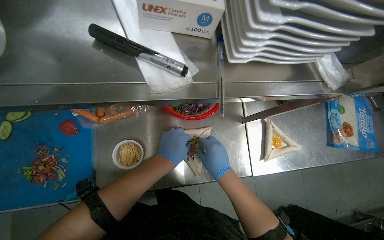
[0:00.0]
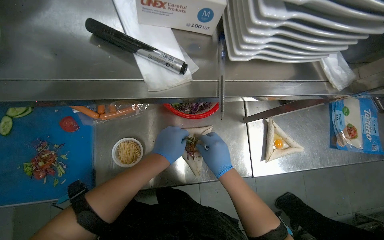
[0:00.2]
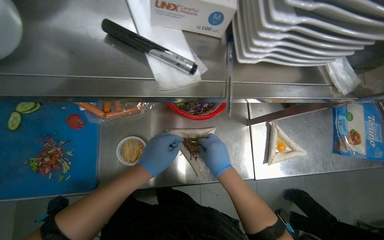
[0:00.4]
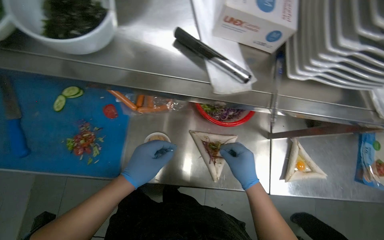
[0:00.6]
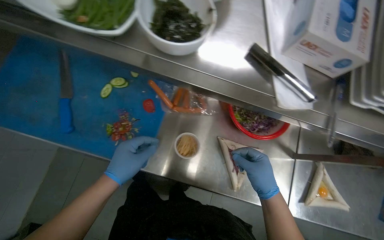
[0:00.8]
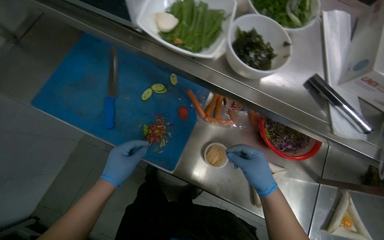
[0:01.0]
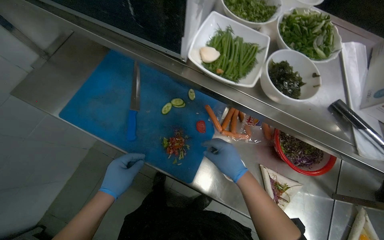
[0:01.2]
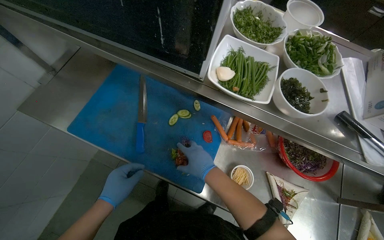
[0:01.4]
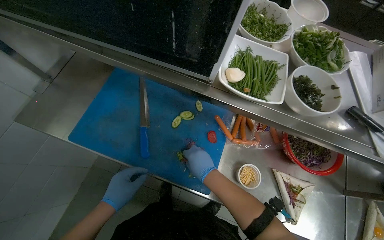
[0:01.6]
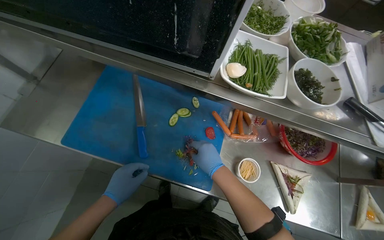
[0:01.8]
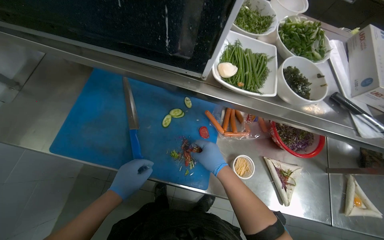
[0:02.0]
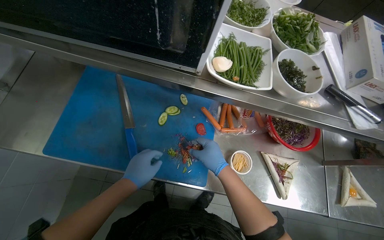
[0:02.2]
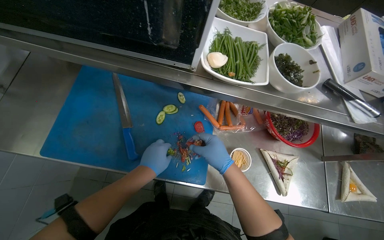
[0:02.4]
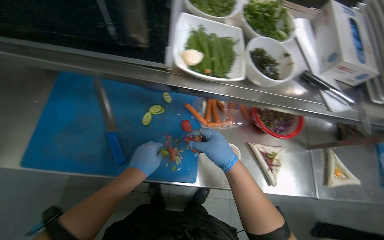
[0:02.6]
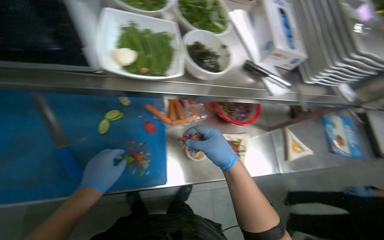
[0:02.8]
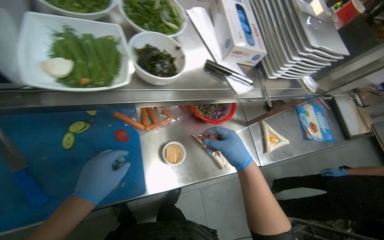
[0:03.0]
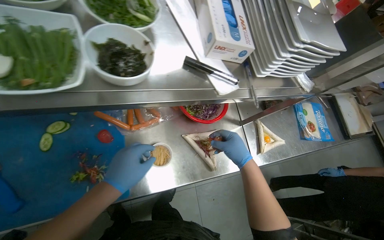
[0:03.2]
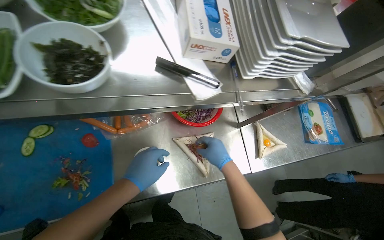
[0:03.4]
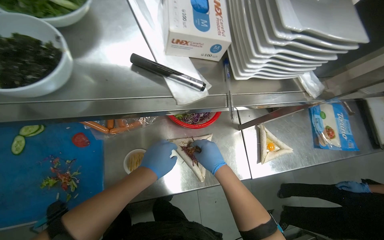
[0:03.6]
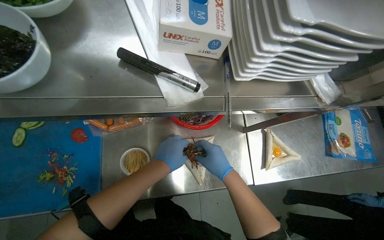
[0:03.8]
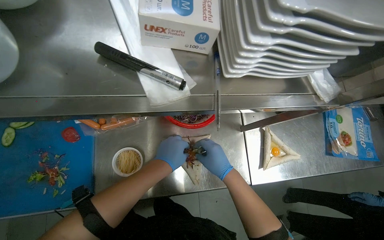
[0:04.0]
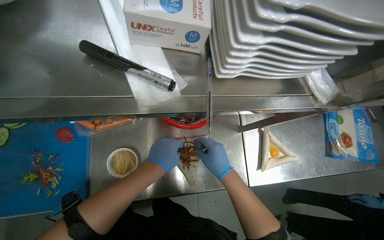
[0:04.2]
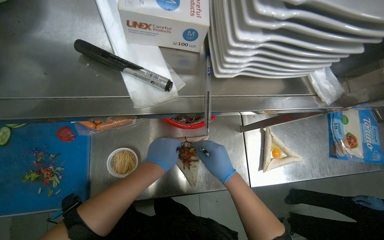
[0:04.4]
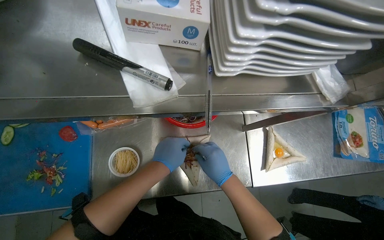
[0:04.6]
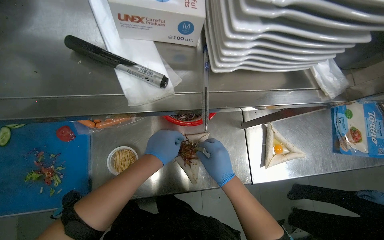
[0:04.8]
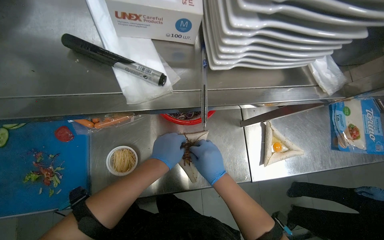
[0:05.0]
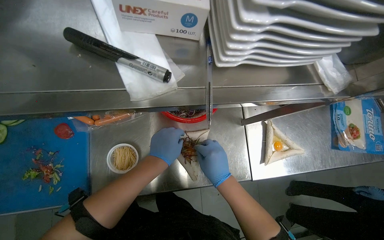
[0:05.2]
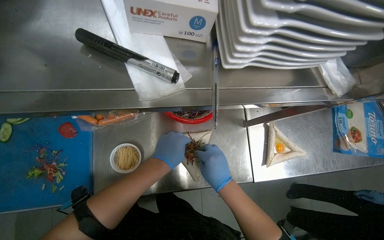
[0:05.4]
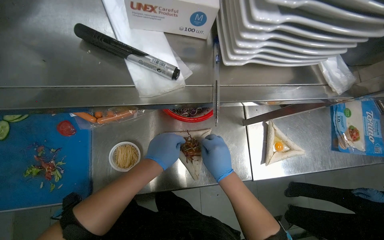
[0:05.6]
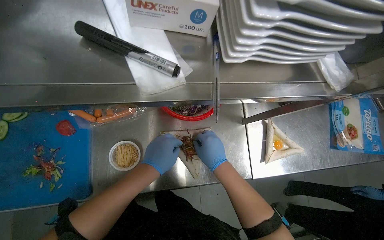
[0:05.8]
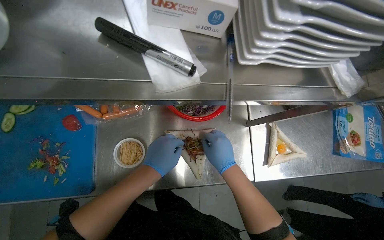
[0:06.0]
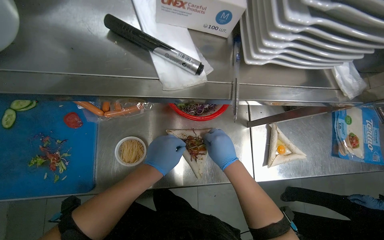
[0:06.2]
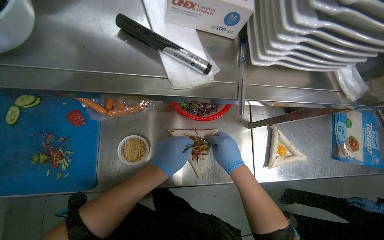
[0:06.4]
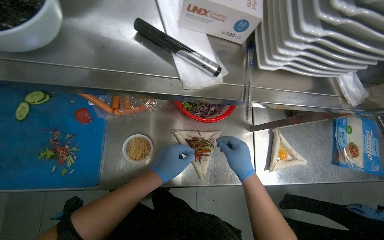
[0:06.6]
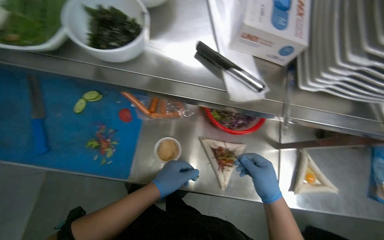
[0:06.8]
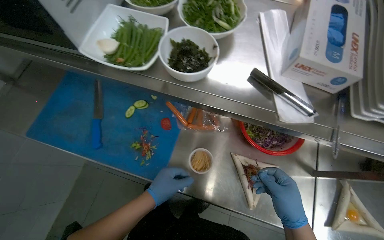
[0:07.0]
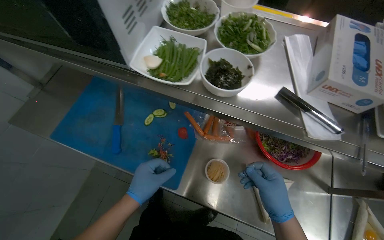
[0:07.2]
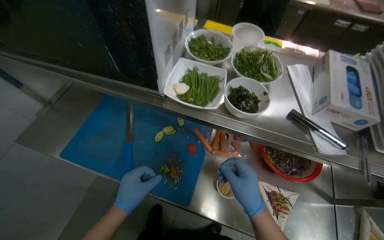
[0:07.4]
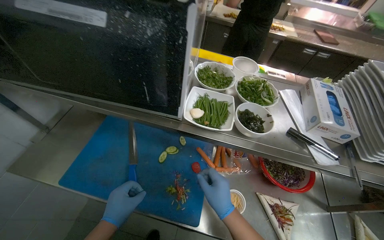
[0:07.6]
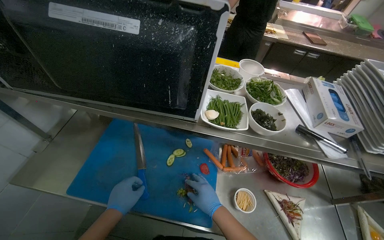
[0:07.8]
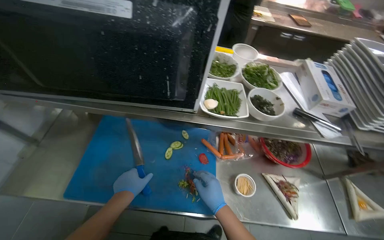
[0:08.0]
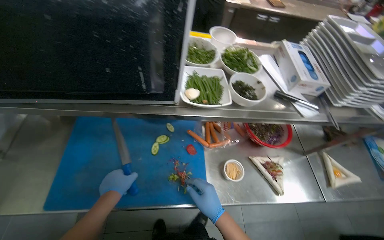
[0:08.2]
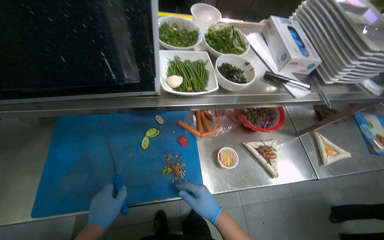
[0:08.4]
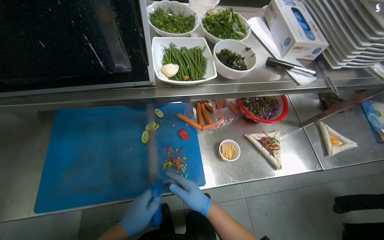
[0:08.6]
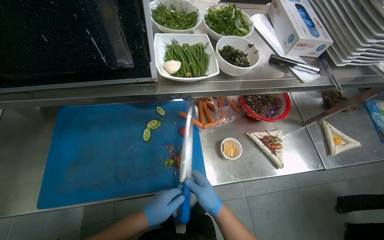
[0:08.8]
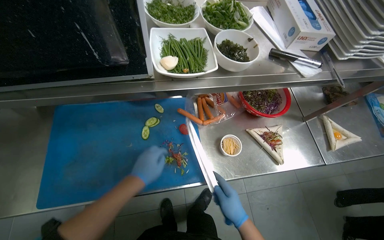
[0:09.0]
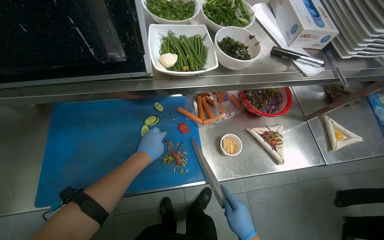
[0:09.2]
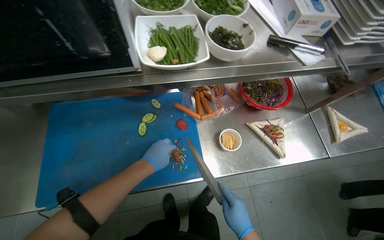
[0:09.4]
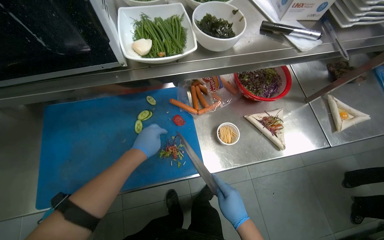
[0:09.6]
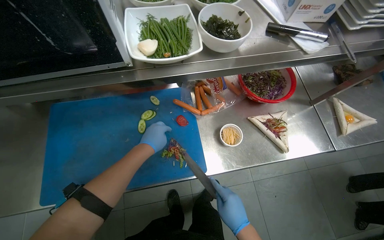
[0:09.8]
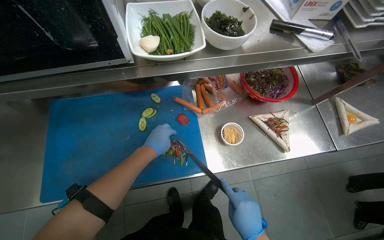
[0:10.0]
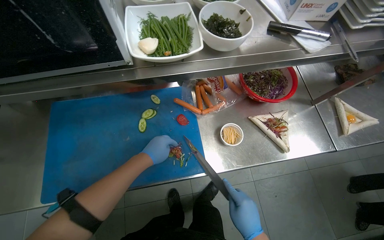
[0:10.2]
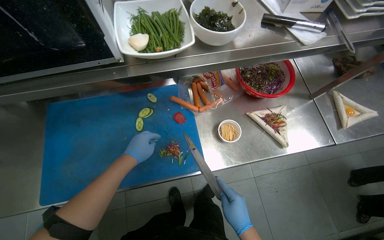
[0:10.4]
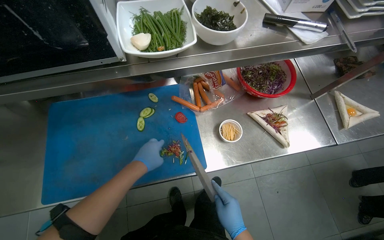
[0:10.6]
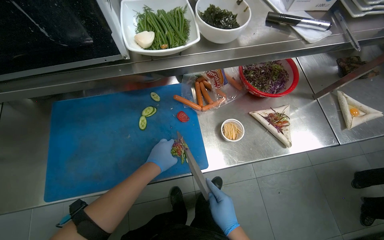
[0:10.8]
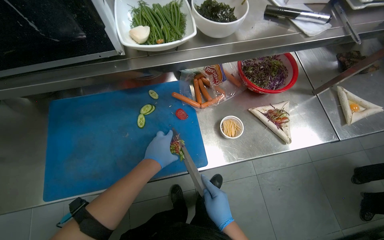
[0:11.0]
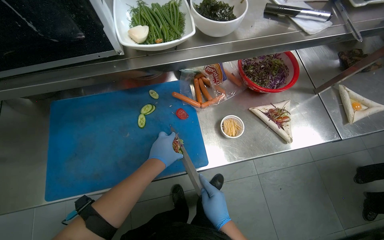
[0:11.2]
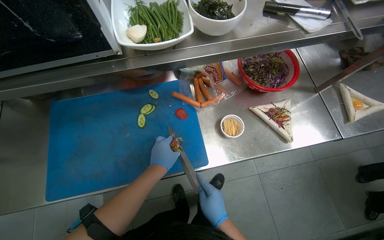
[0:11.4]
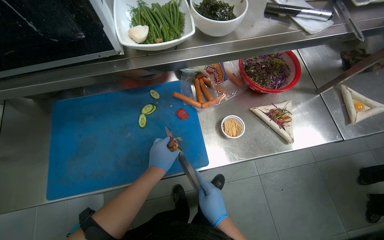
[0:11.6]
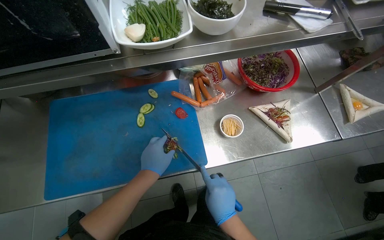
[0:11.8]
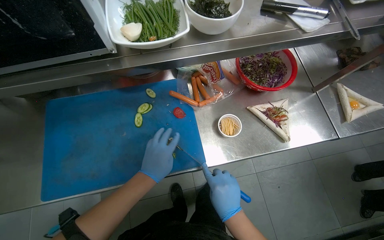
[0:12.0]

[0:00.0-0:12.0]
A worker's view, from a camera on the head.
Job: preparing food.
The whole recording: Preparing and filling tortillas. The worker slices and mixes vegetables on a cutting board, then fills tortillas with the prepared ingredients.
0:00.0 to 0:01.6: The head travels to the left, some 40 cm. The wearer looks some 15 degrees further upward.
0:01.6 to 0:03.0: The head turns to the right by roughly 35 degrees.
0:03.0 to 0:04.4: The left hand travels to the right and farther from the camera by some 35 cm. The right hand goes roughly 20 cm farther from the camera.
0:04.4 to 0:06.0: The hands work in one place, with small movements.
0:06.0 to 0:07.6: The camera pitches upward, by some 25 degrees. The left hand goes some 50 cm to the left.
0:07.6 to 0:09.0: The head rotates about 20 degrees to the right. The view tilts about 15 degrees downward.
0:10.4 to 0:12.0: The hands make small movements and keep their place.

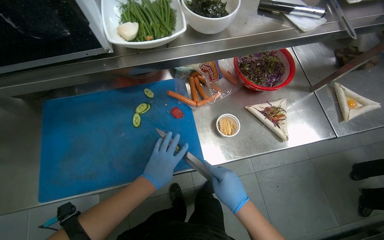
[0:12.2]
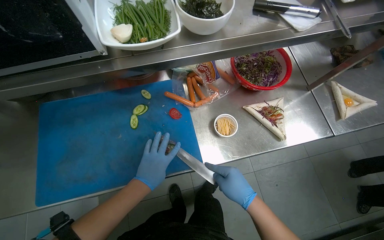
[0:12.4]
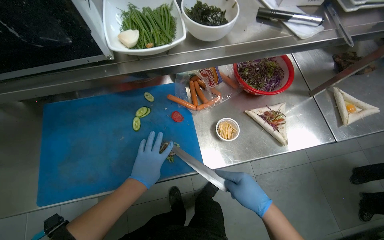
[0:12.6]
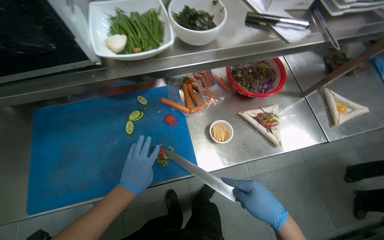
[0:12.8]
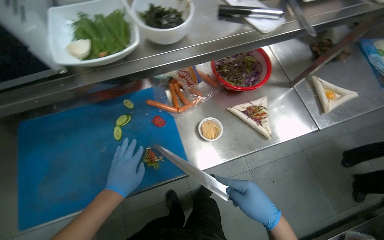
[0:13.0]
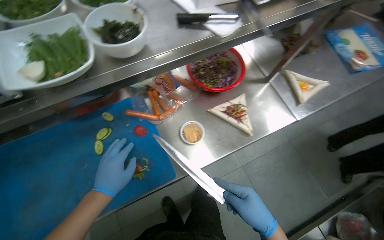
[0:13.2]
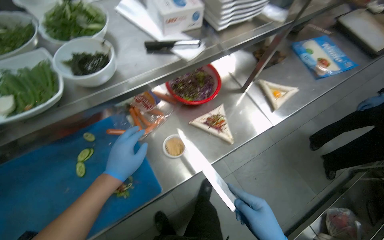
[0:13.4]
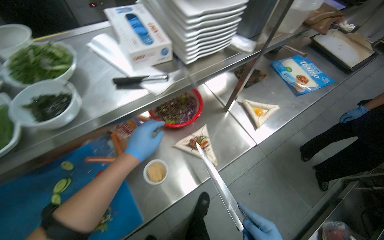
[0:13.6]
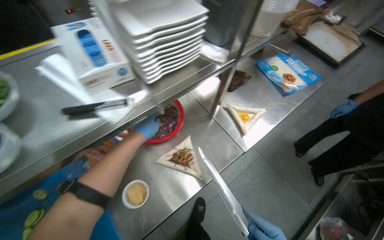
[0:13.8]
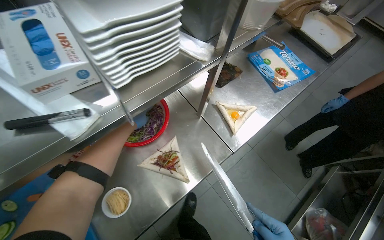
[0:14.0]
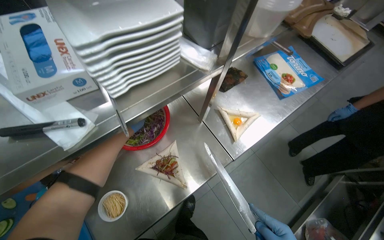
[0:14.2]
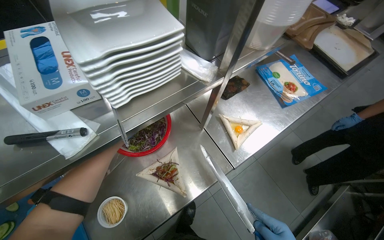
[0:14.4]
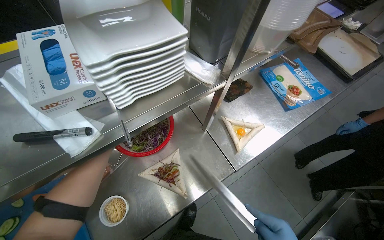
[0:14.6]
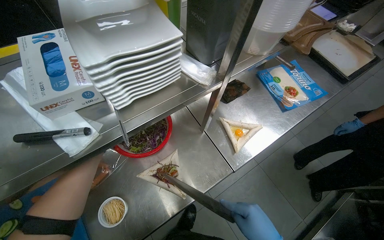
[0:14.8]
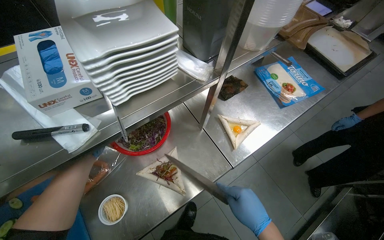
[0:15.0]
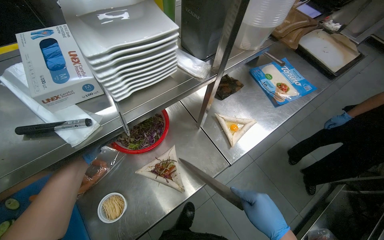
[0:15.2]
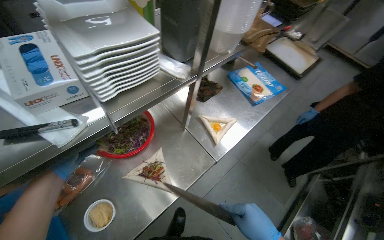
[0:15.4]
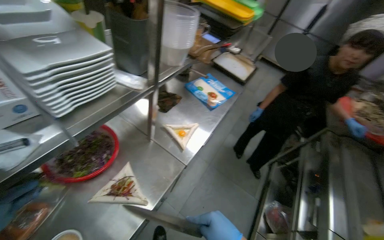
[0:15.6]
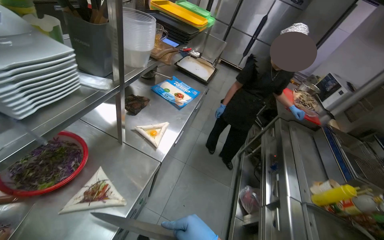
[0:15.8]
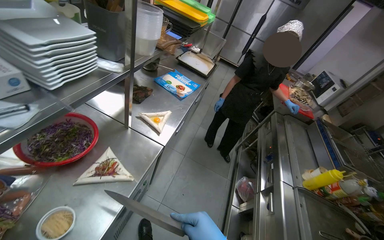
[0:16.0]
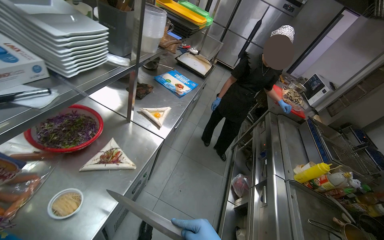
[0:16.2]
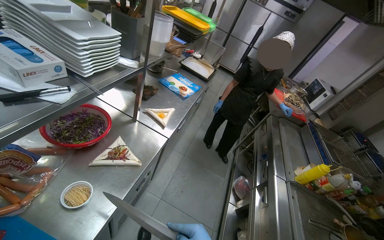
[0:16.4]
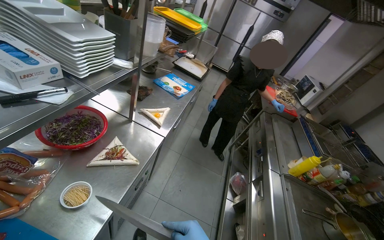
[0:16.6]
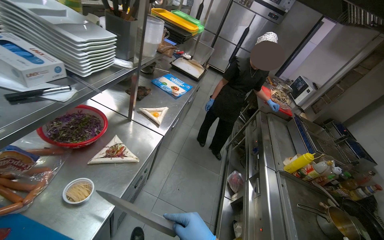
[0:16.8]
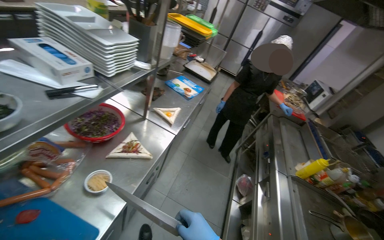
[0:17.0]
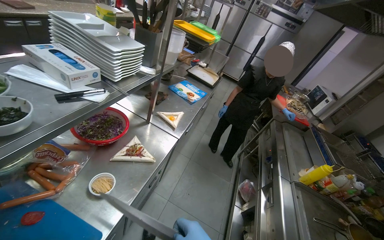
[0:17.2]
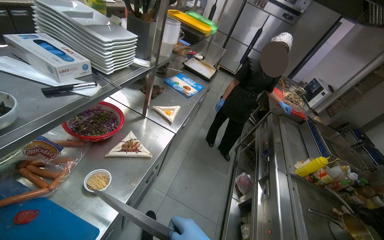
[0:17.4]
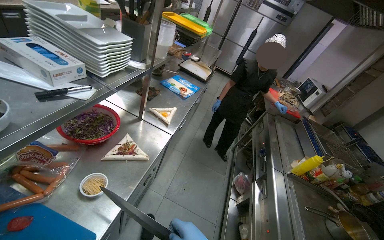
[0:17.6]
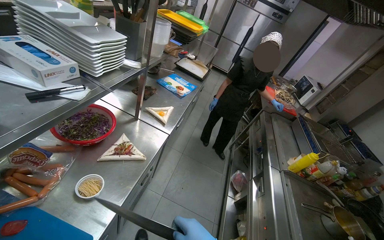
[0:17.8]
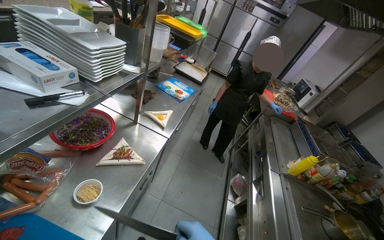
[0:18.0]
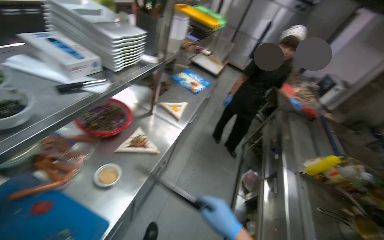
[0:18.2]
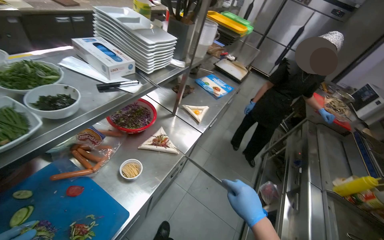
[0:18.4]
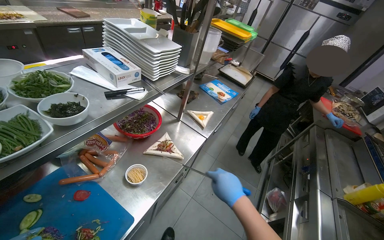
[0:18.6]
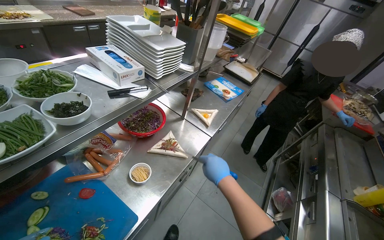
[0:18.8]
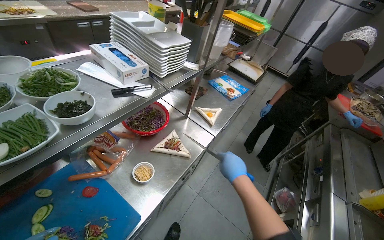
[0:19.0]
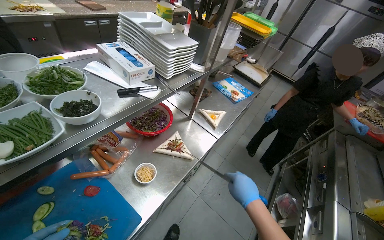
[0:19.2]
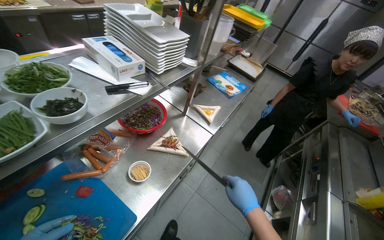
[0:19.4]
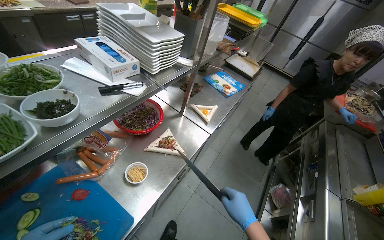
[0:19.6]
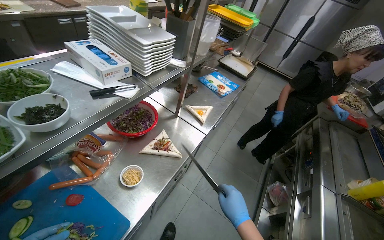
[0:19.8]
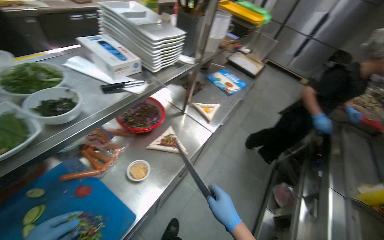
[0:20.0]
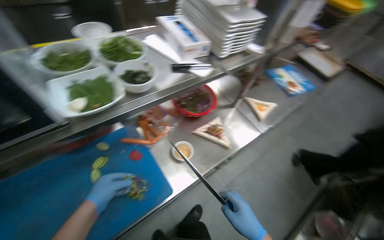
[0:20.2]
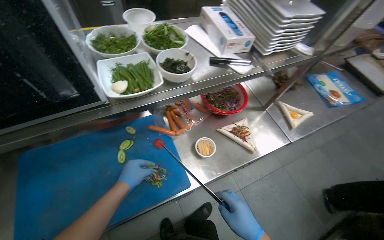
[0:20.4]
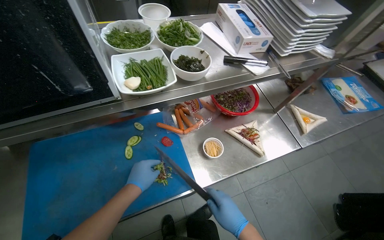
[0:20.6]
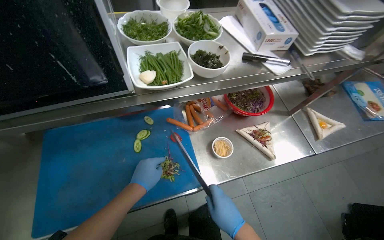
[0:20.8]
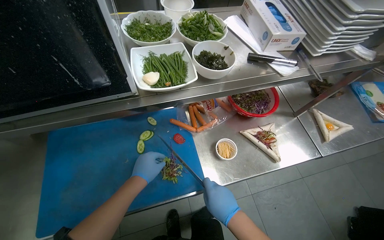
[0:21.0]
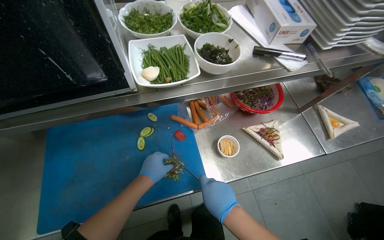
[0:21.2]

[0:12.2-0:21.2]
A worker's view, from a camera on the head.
Job: preparing food.
The whole recording: Preparing and filling tortillas. The worker slices and mixes vegetables on a cutting board, then fills tortillas with the prepared ingredients.
0:12.2 to 0:13.8: The left hand goes about 35 cm up the picture.
0:15.2 to 0:16.6: The head rotates roughly 40 degrees to the right. The view tips upward by roughly 10 degrees.
0:18.2 to 0:19.8: The right hand reaches approximately 15 cm up the picture, then returns.
0:19.8 to 0:21.2: The head turns to the left by about 45 degrees.
